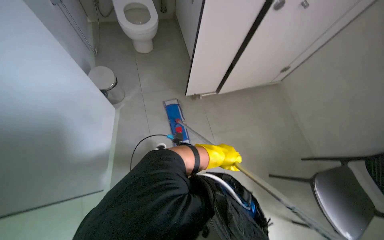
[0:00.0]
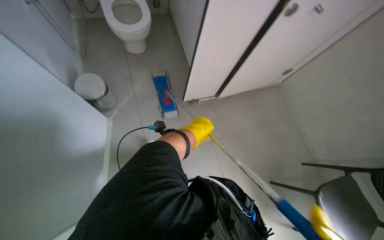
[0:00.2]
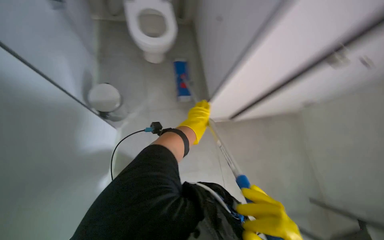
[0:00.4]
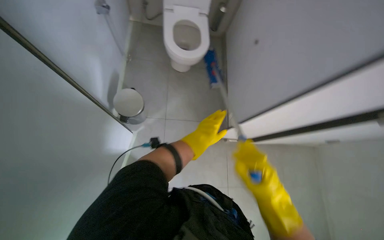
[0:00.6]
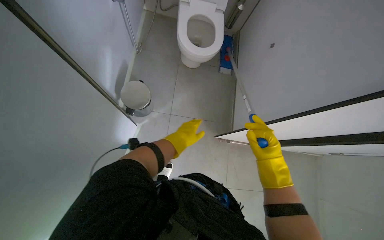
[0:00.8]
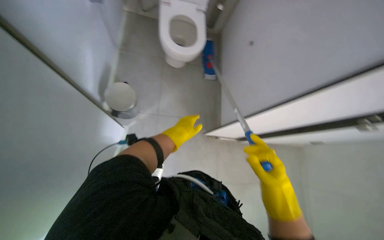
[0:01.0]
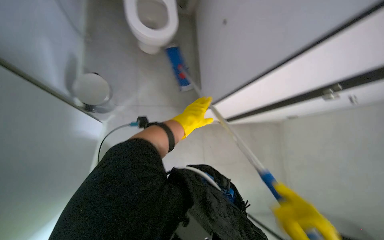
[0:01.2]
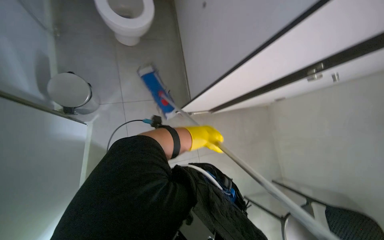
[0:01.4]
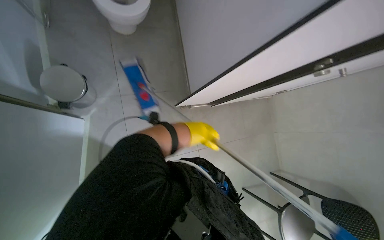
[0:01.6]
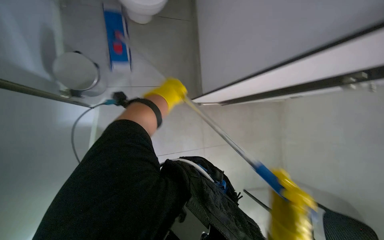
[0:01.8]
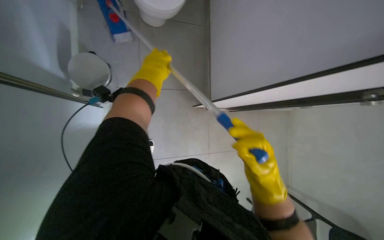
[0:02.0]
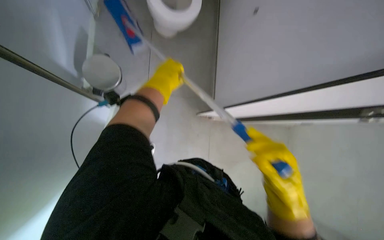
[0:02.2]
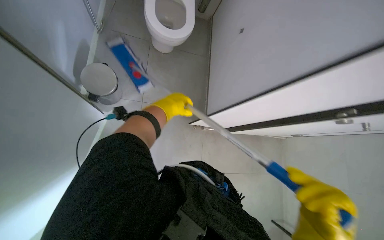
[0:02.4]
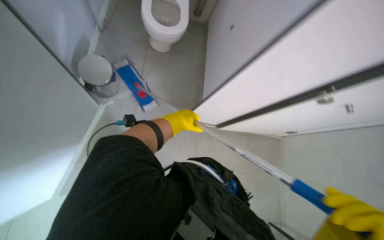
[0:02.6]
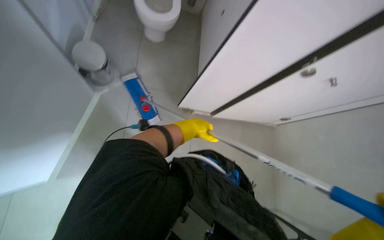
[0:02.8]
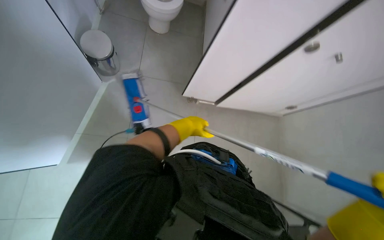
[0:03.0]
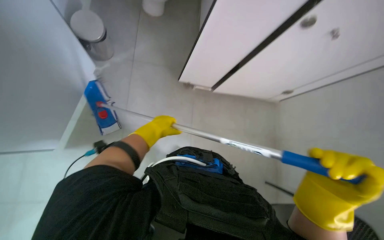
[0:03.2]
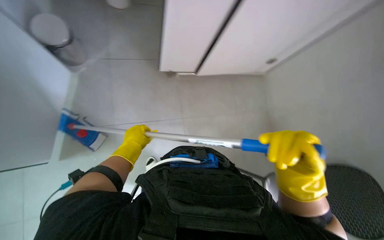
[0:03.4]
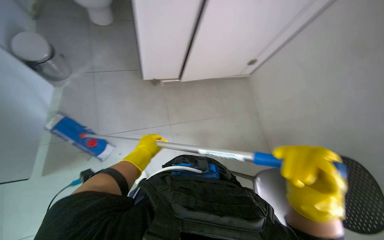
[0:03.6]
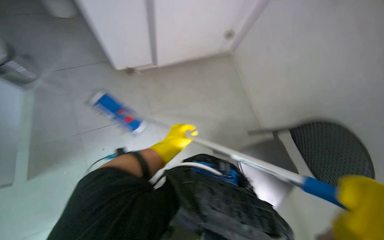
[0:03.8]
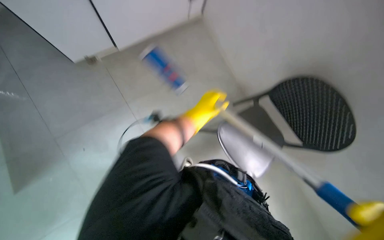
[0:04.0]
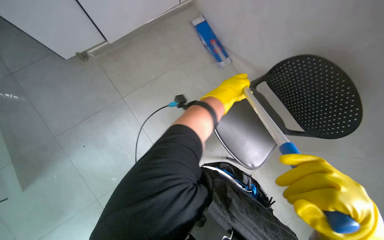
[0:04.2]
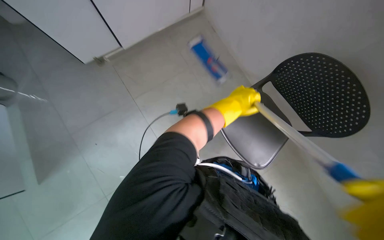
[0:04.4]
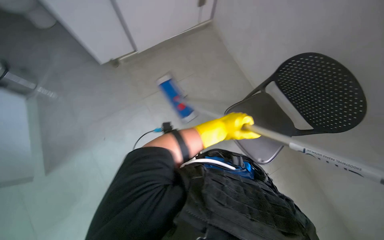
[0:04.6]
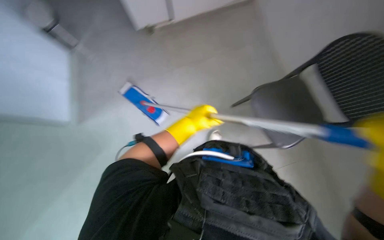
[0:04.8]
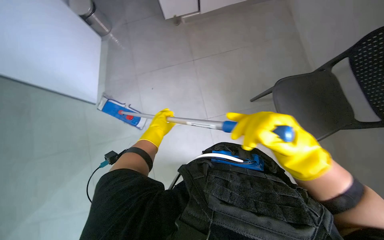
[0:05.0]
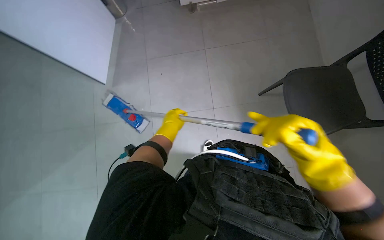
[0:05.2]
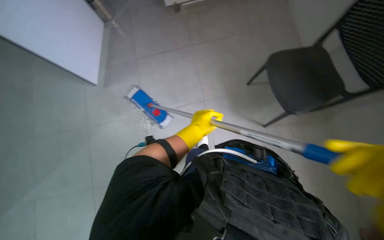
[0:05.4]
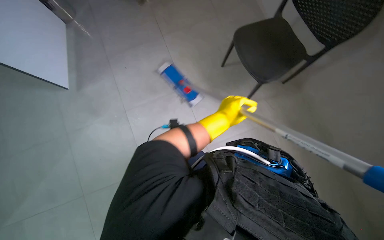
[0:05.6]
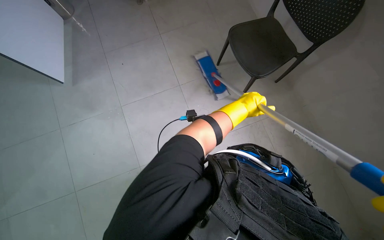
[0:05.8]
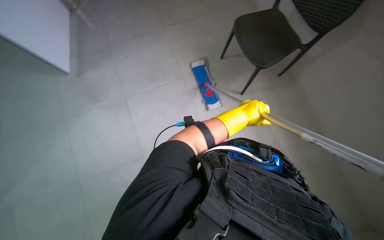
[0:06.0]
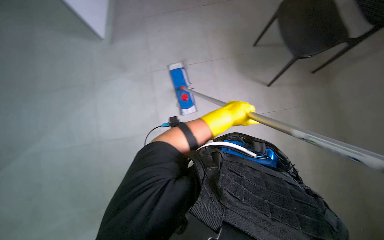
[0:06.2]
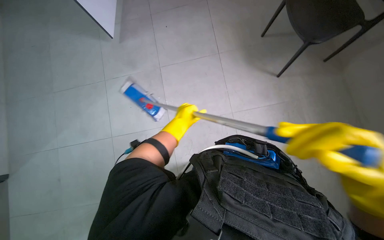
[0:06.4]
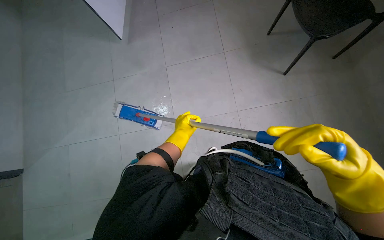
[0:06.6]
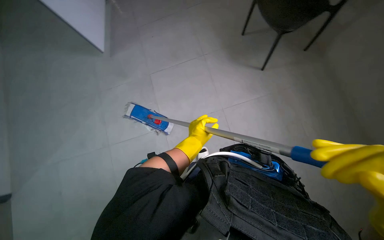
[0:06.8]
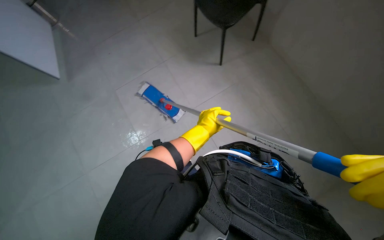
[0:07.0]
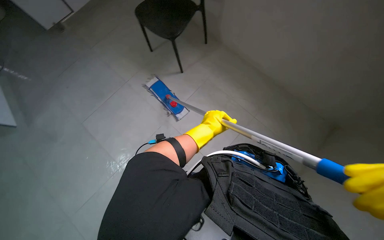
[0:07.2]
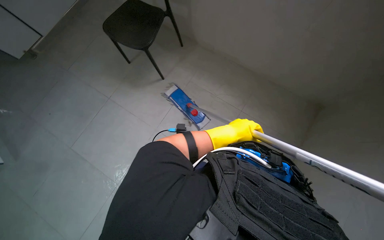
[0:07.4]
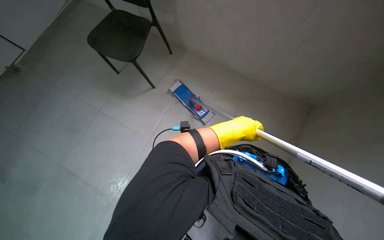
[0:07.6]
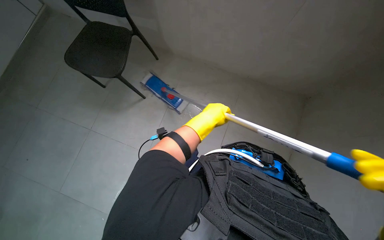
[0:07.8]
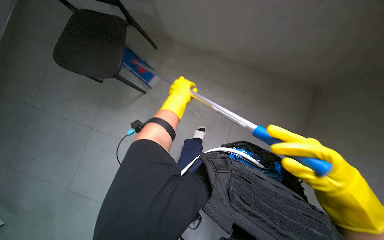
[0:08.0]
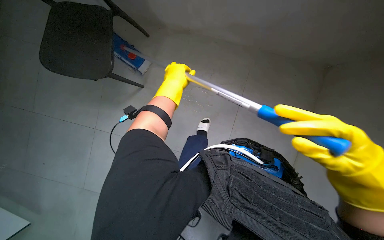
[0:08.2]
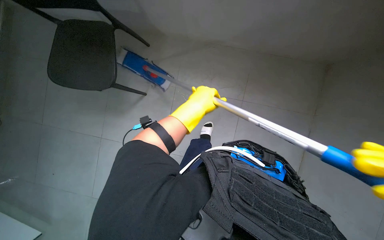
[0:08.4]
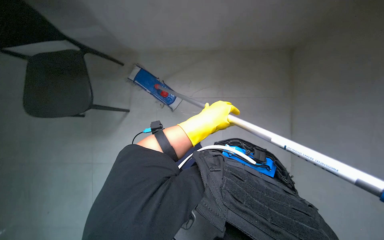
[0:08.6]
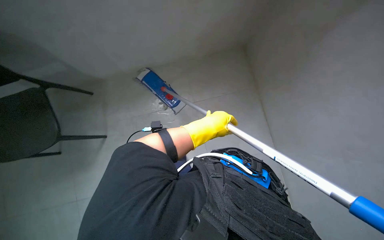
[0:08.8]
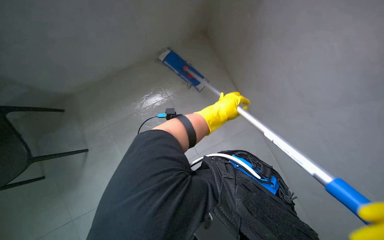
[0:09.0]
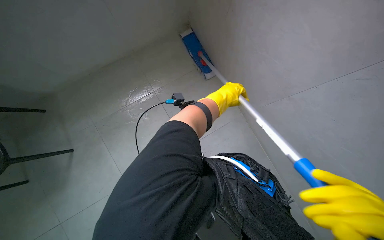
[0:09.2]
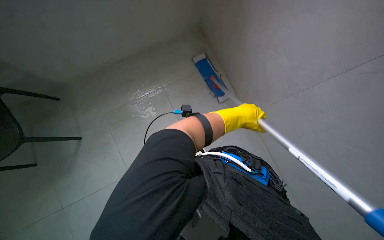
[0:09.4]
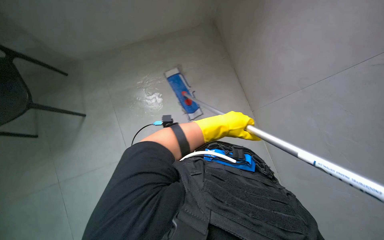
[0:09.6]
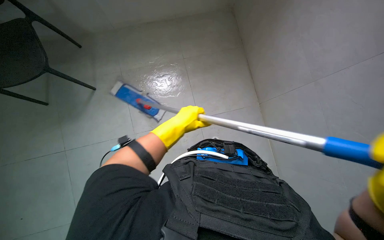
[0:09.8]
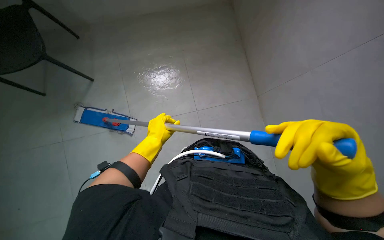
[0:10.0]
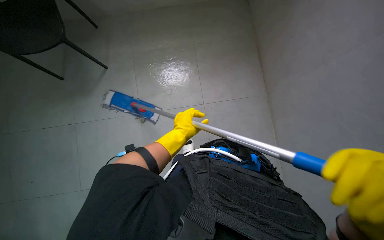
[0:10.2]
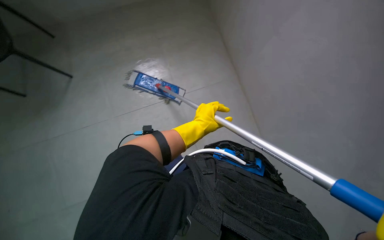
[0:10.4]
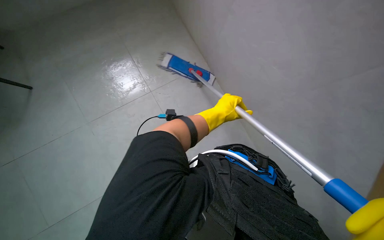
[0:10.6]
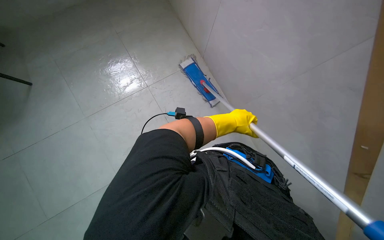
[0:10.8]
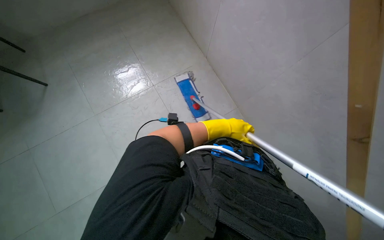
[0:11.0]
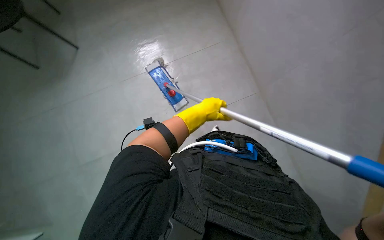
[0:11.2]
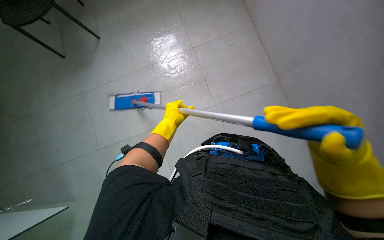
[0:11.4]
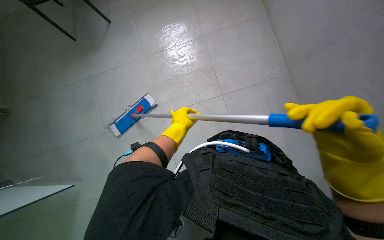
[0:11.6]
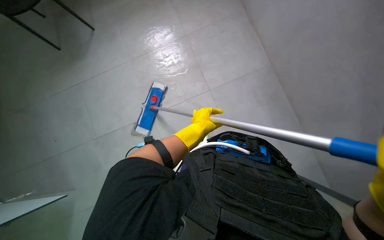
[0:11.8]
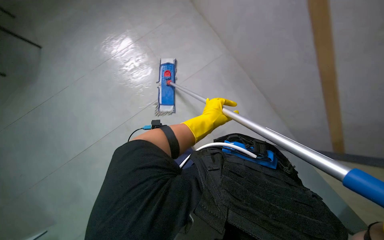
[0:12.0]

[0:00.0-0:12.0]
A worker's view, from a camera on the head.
Job: mopping floor.
The whole recording: Mopping the floor. The worker mops the tiled floor with a flat mop and a bucket.
0:00.0 to 0:01.6: The camera is carried about 50 cm. The view swings approximately 20 degrees to the right.
0:01.6 to 0:03.0: The left hand reaches about 10 cm nearer to the camera, then returns.
0:03.0 to 0:04.4: The left hand is displaced to the right by roughly 30 cm.
0:04.4 to 0:06.0: The left hand travels to the left and back again, some 30 cm each way.
0:06.0 to 0:07.6: The left hand travels to the left and back again, about 20 cm each way.
0:07.6 to 0:09.0: The left hand reaches approximately 20 cm to the left, then returns.
0:09.0 to 0:10.4: The left hand goes left and right, approximately 25 cm each way, reversing 2 times.
0:10.4 to 0:12.0: The head rotates about 30 degrees to the left. The wearer looks approximately 30 degrees further downward.

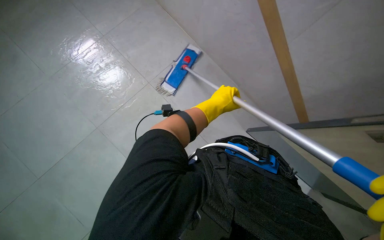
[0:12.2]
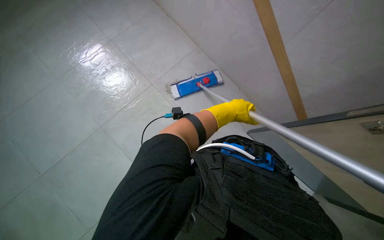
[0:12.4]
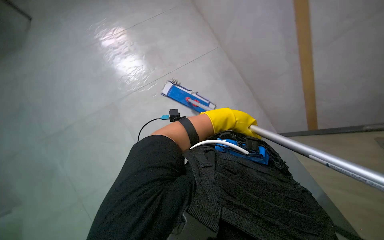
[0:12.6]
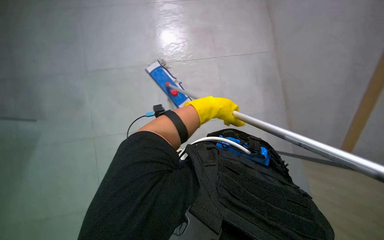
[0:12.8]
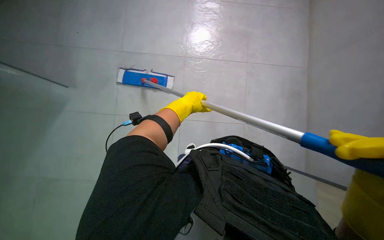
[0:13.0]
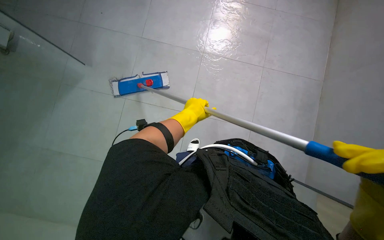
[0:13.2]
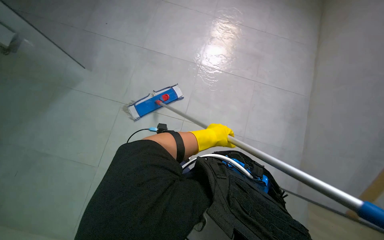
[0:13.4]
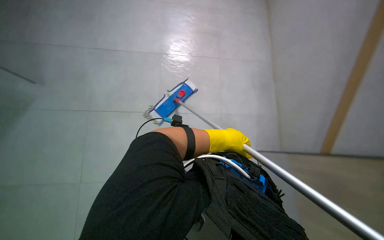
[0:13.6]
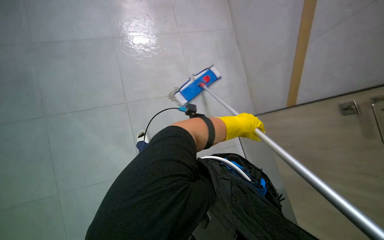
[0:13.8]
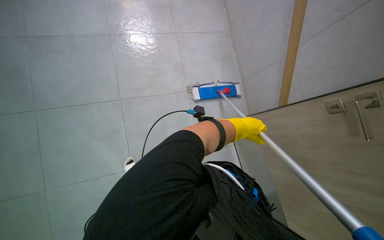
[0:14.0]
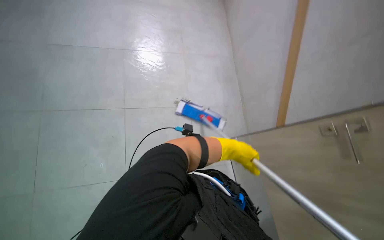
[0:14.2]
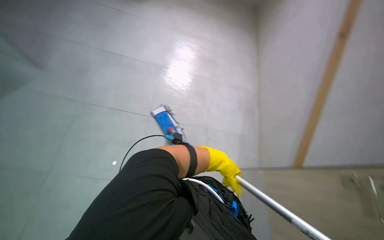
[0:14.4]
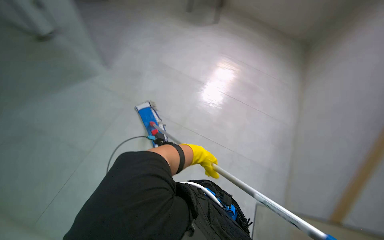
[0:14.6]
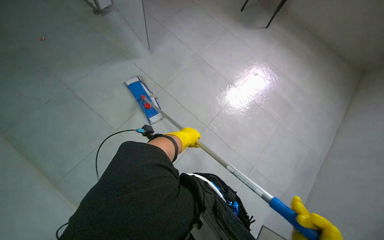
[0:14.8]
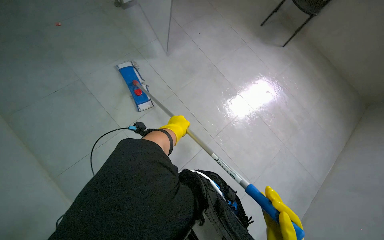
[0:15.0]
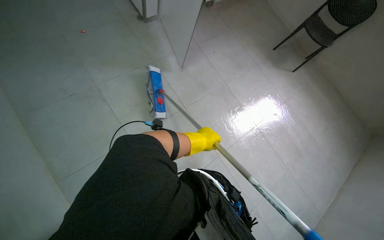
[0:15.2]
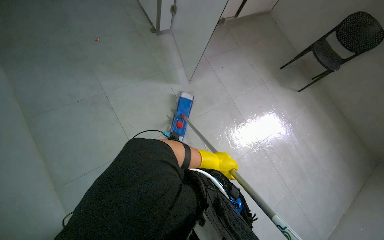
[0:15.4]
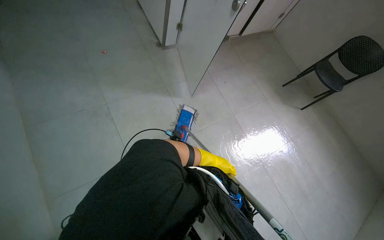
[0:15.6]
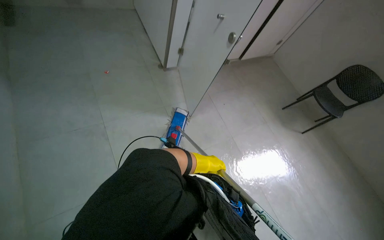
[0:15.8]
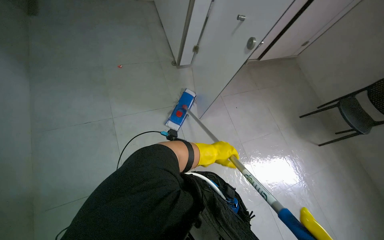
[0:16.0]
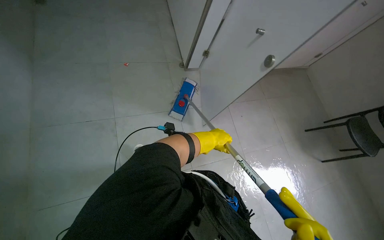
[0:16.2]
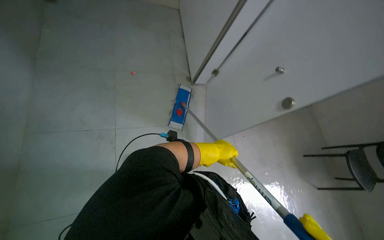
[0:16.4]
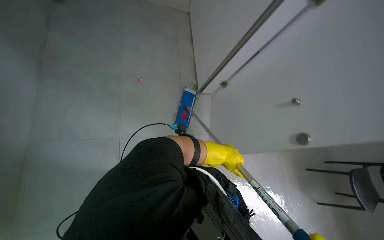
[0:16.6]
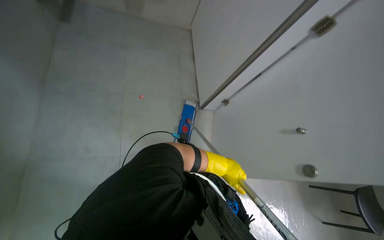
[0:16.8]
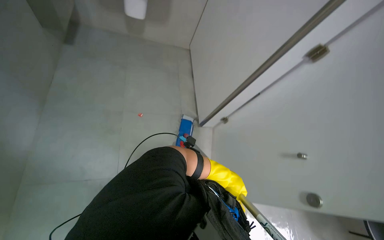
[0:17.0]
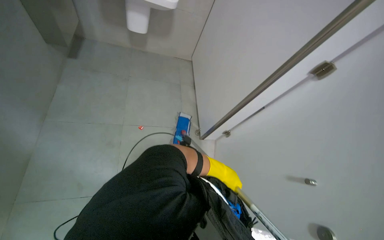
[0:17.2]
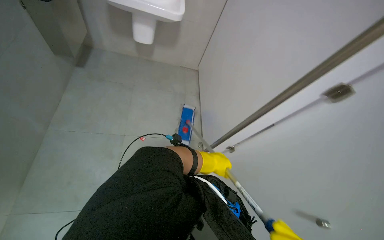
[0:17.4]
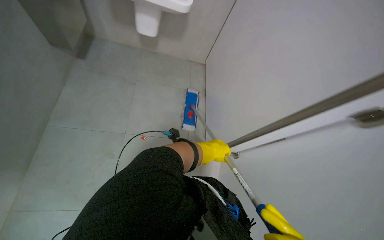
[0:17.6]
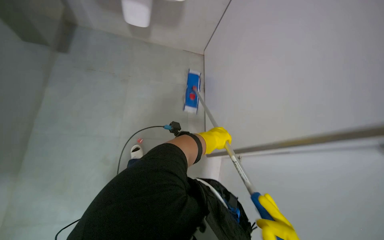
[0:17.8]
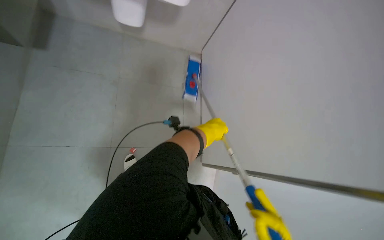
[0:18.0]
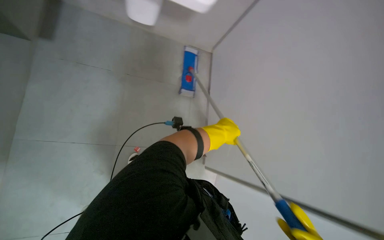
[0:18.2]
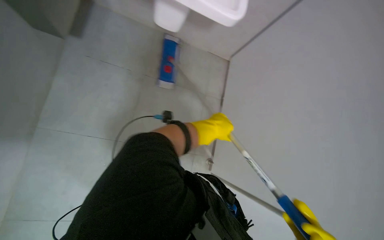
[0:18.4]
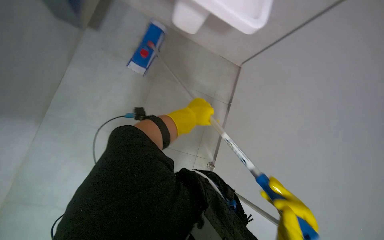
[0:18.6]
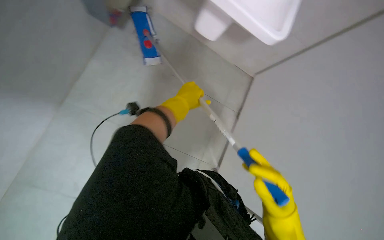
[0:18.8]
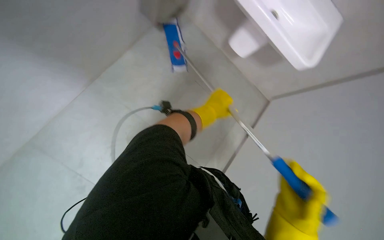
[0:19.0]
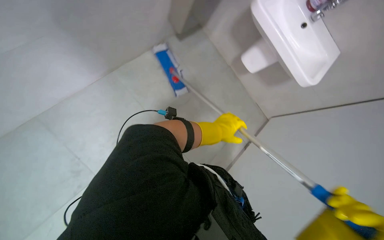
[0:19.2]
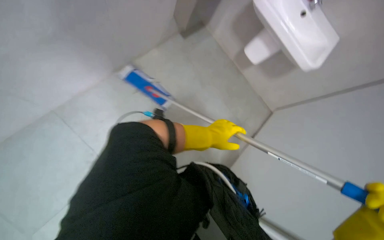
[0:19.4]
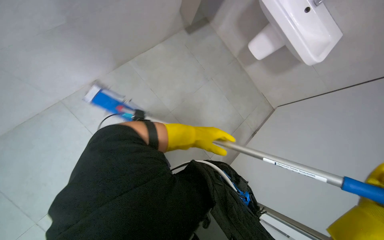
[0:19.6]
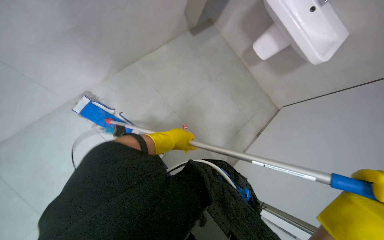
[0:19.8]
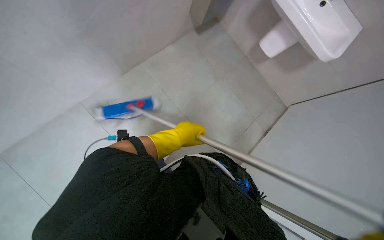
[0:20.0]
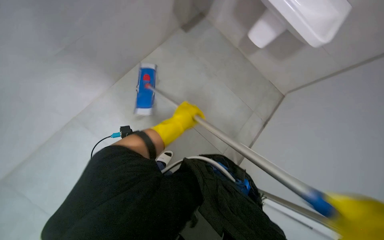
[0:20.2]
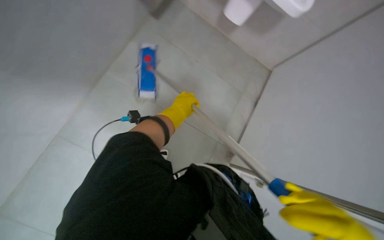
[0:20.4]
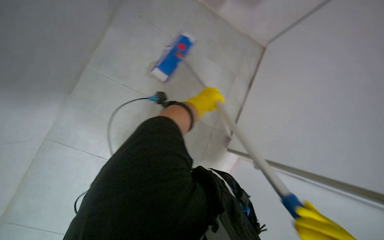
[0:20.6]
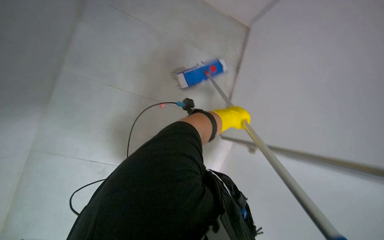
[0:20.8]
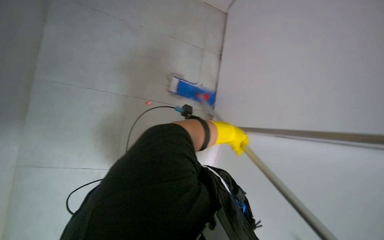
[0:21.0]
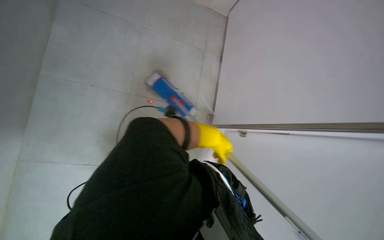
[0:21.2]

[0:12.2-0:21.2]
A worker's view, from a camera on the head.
Job: mopping floor.
The whole recording: Mopping the floor. The worker mops the tiled floor with a flat mop and a bucket.
0:13.8 to 0:15.2: The wearer's head swings about 55 degrees to the left. The view tips upward by about 20 degrees.
0:15.2 to 0:16.6: The wearer moves some 70 cm. The scene turns roughly 30 degrees clockwise in the picture.
0:16.6 to 0:18.2: The head travels some 40 cm.
0:18.2 to 0:19.8: The left hand travels to the left by approximately 20 cm.
0:19.8 to 0:21.2: The left hand heads to the right, covering roughly 20 cm.
